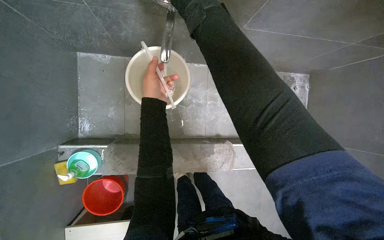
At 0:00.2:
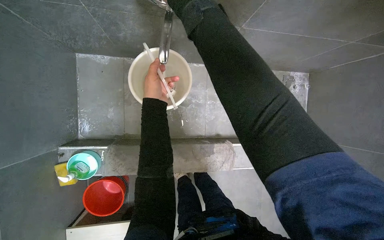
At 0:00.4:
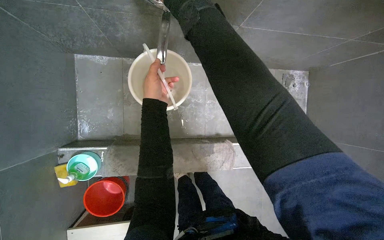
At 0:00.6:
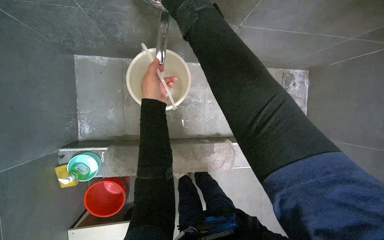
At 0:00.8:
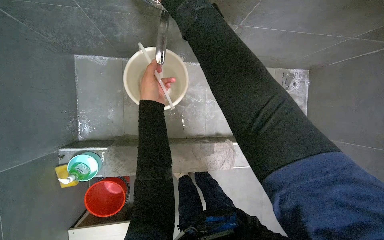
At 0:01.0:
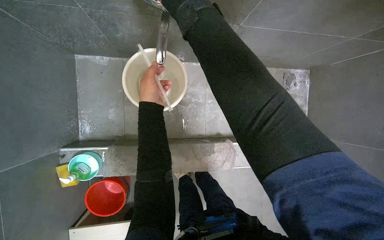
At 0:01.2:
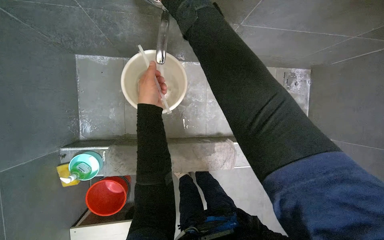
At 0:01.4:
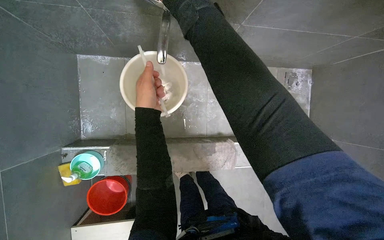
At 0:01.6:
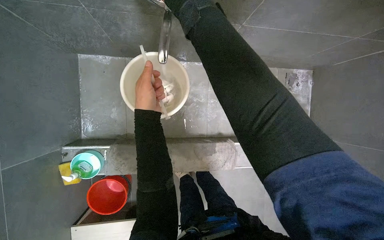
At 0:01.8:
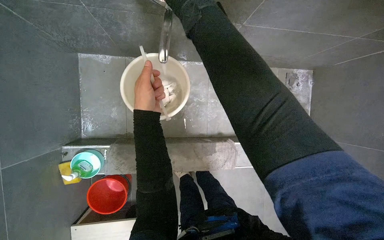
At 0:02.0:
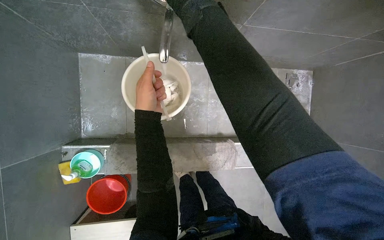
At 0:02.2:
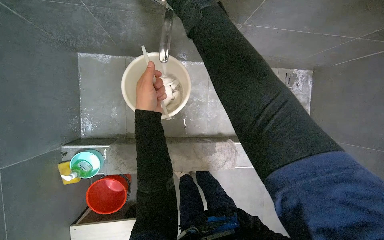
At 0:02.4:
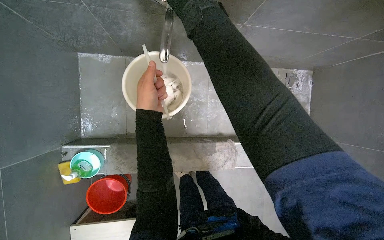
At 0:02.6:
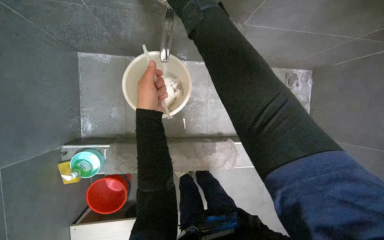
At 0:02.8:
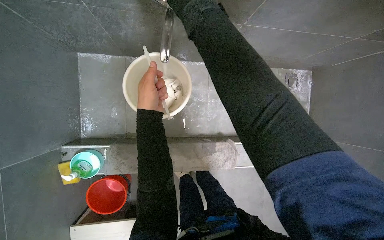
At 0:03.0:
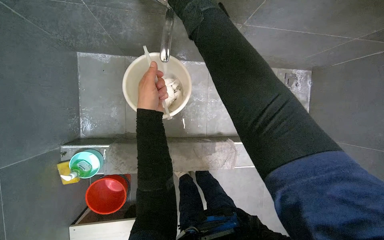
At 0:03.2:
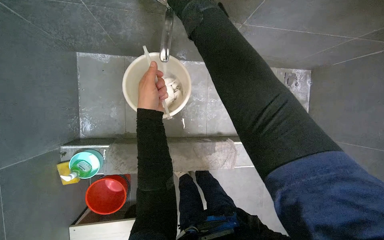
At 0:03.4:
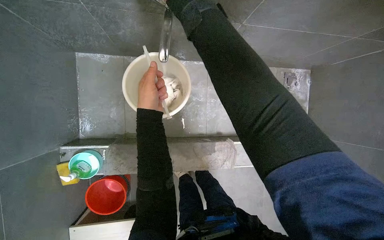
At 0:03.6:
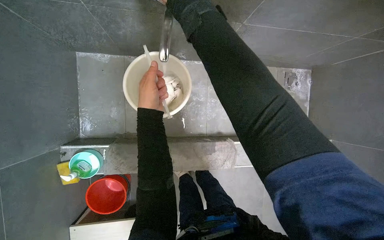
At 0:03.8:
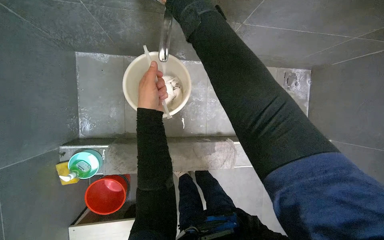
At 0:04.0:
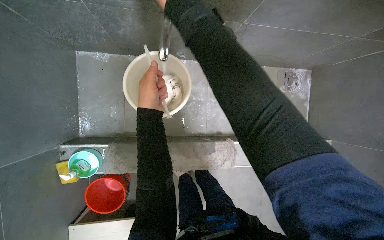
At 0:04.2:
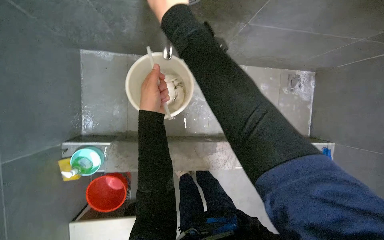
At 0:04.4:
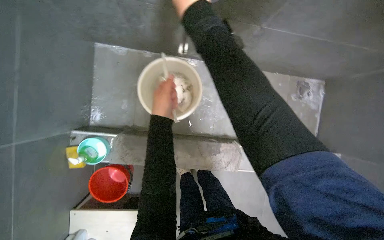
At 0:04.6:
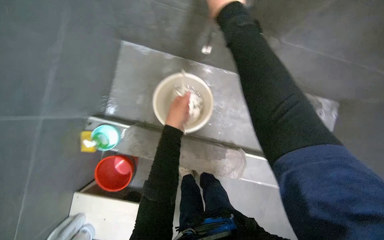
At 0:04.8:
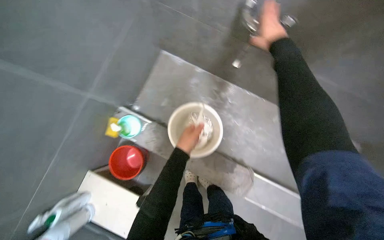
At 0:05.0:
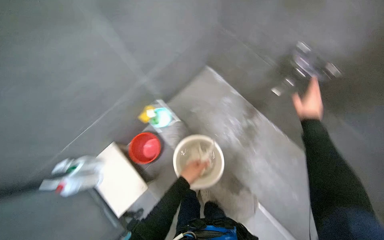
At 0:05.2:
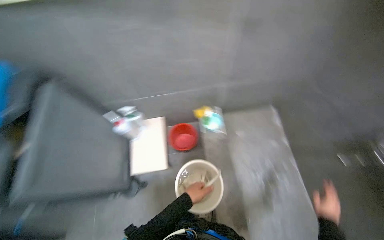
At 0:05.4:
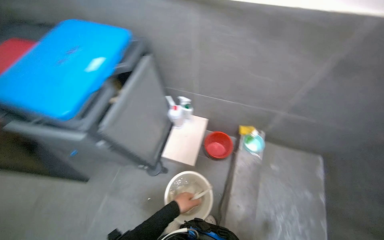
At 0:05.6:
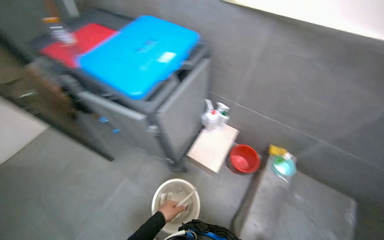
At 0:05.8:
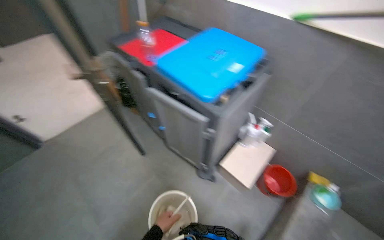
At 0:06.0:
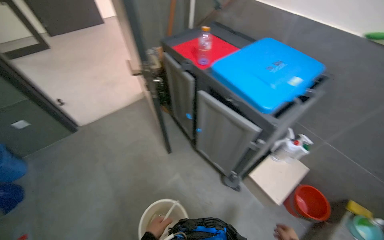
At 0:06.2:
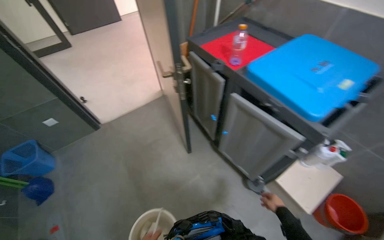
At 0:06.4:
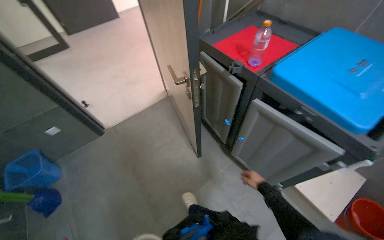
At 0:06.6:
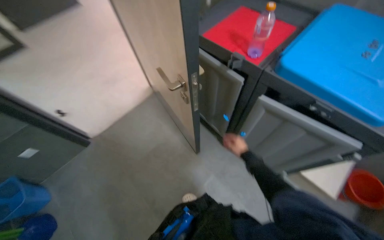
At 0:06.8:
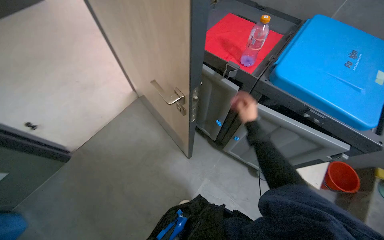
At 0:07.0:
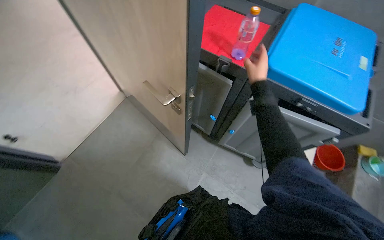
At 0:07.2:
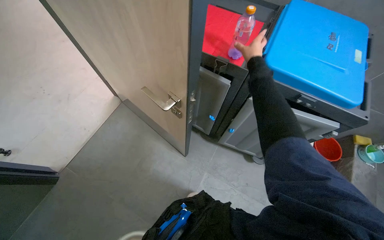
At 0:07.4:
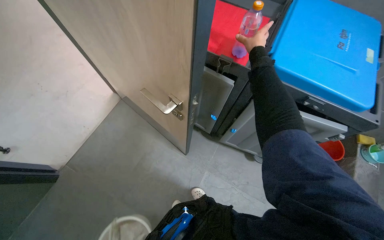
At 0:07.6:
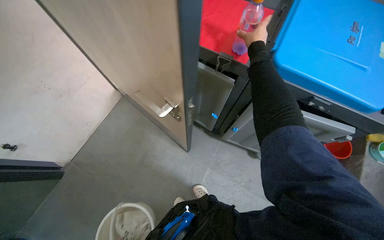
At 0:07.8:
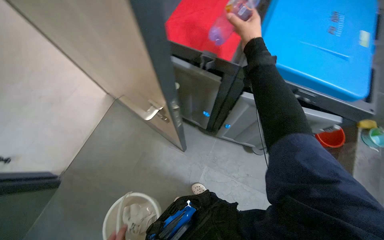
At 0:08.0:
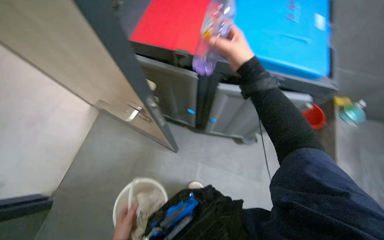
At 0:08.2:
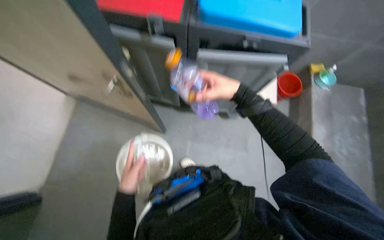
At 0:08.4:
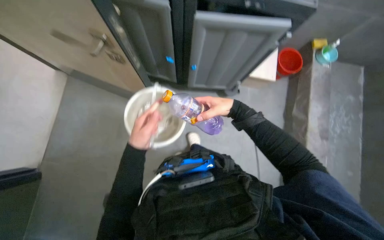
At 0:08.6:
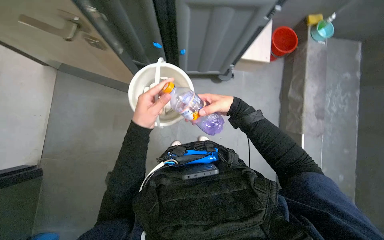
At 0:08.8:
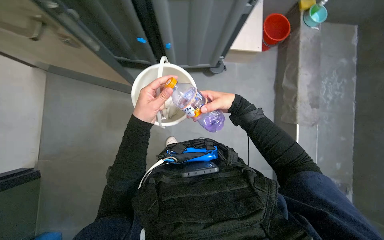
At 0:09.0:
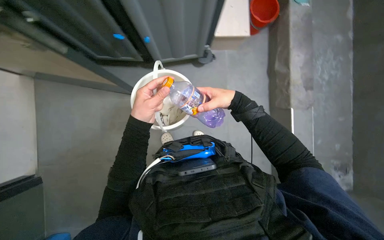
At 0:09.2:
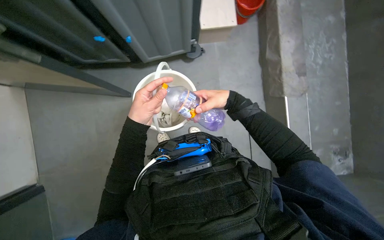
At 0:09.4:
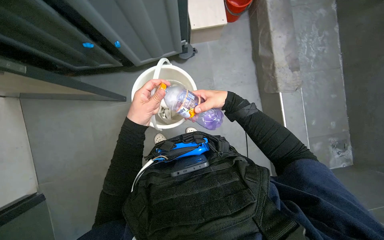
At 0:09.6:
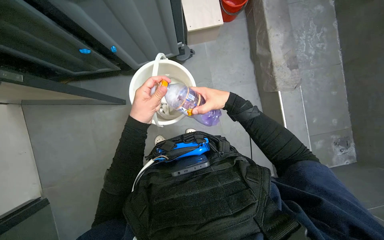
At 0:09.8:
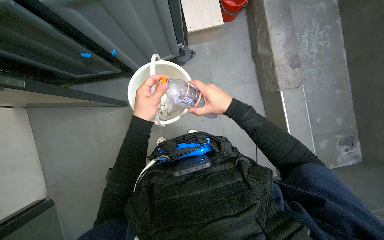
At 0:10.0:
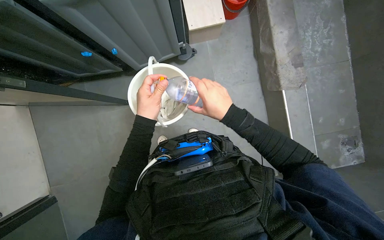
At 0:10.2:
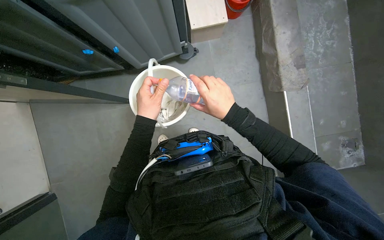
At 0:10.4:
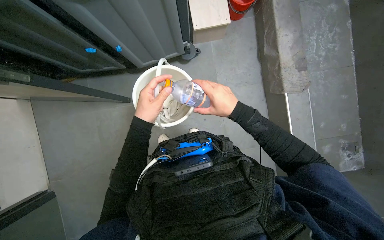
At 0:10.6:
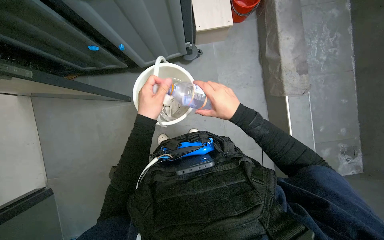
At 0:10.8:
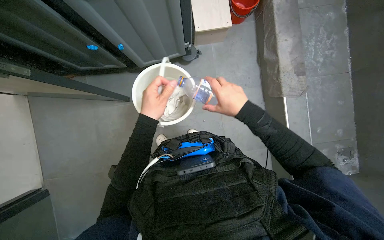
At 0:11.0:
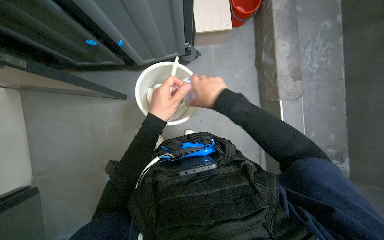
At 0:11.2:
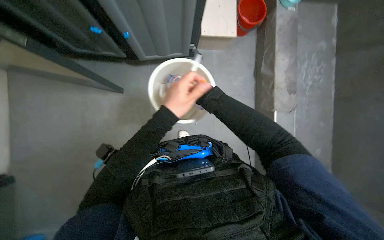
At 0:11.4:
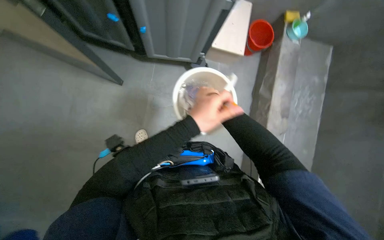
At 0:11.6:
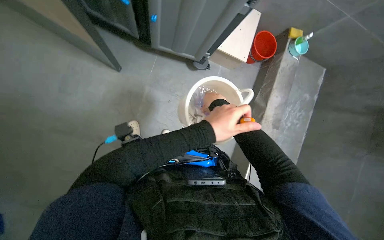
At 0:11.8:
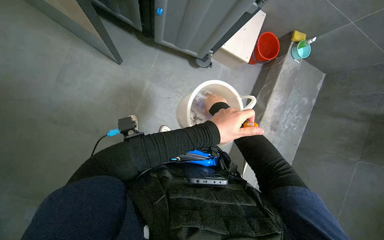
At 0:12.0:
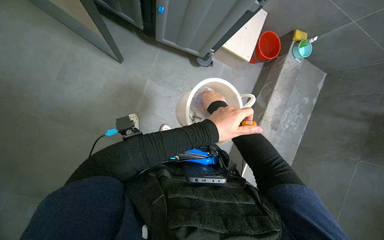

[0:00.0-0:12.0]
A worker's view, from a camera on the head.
Job: preparing cleaning supplies.
The whole recording: Preparing cleaning solution in bucket. The worker prepares cleaning solution by wringing a cloth, filling a bucket with water, and adding cleaning liquid.
0:04.4 to 0:06.0: The head travels about 1 m. The head rotates roughly 135 degrees to the left. The camera pitches upward, by approximately 35 degrees.
0:06.0 to 0:07.6: The wearer moves approximately 60 cm. The head rotates roughly 25 degrees to the right. The view tips downward by about 15 degrees.
0:07.6 to 0:09.0: The head rotates roughly 30 degrees to the right. The camera pitches downward, by some 20 degrees. The right hand goes some 70 cm down the picture.
0:09.0 to 0:10.4: The hands make small movements and keep their place.
0:10.4 to 0:12.0: The view pans to the right by about 15 degrees. The scene turns roughly 30 degrees clockwise in the picture. The left hand is displaced to the right and nearer to the camera by about 15 cm.

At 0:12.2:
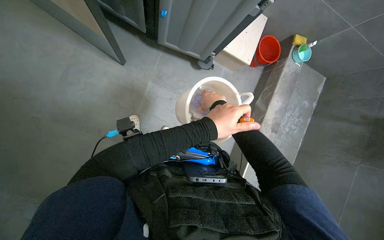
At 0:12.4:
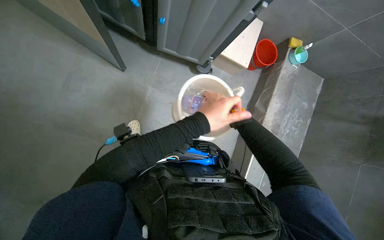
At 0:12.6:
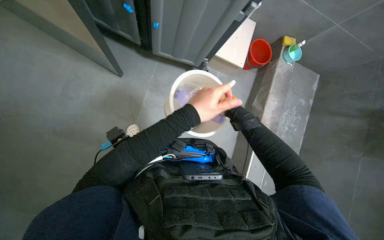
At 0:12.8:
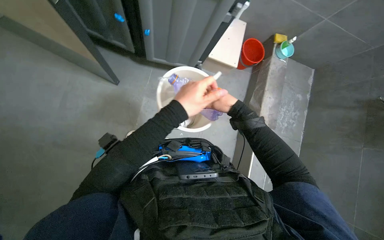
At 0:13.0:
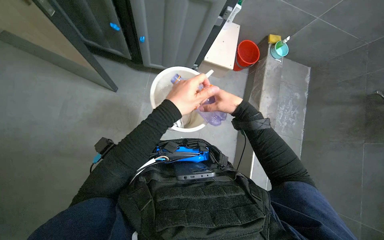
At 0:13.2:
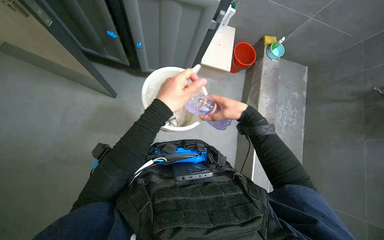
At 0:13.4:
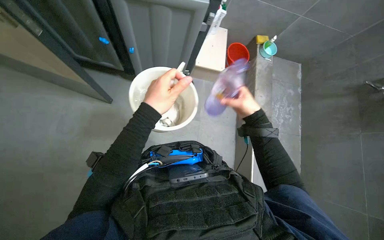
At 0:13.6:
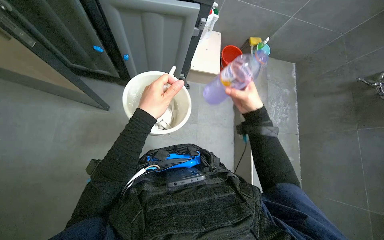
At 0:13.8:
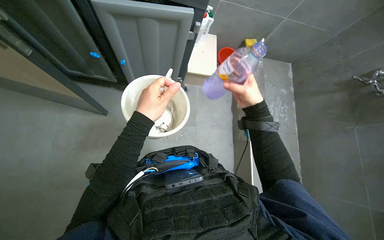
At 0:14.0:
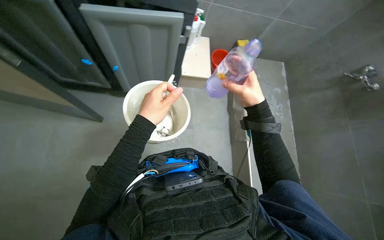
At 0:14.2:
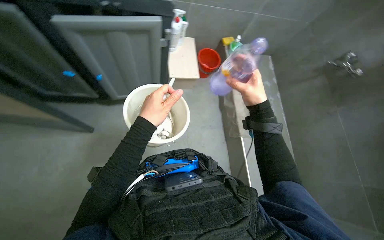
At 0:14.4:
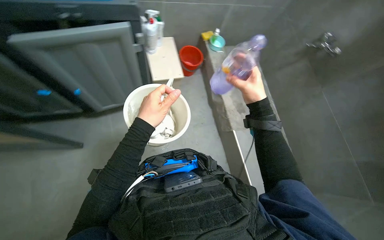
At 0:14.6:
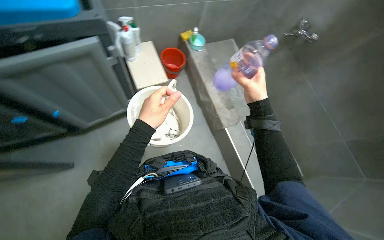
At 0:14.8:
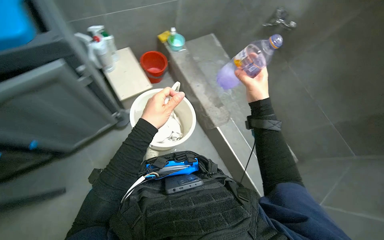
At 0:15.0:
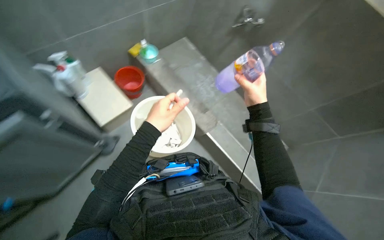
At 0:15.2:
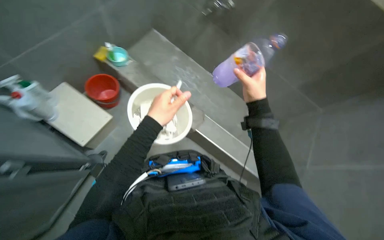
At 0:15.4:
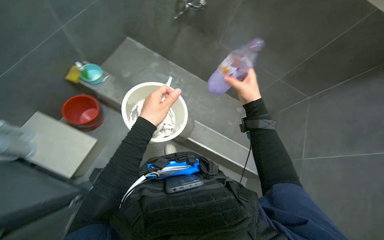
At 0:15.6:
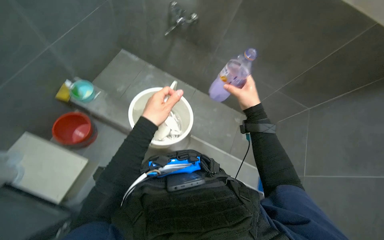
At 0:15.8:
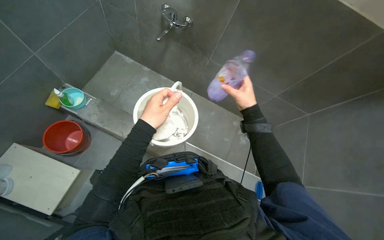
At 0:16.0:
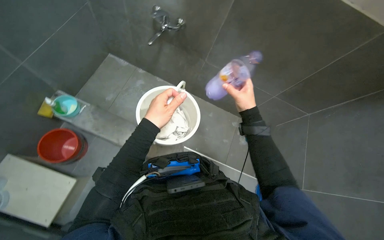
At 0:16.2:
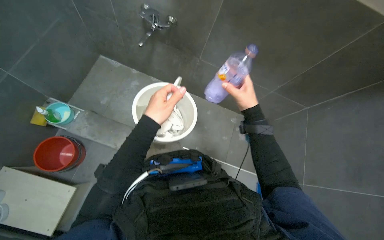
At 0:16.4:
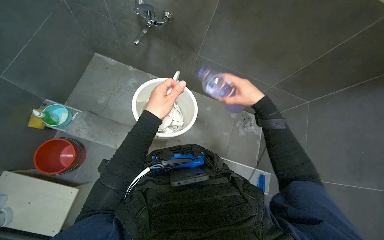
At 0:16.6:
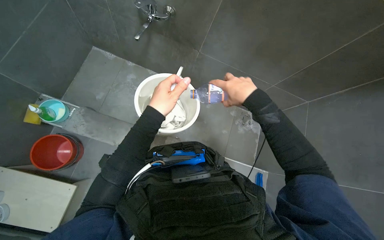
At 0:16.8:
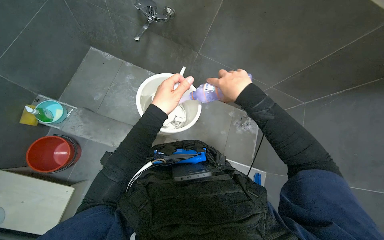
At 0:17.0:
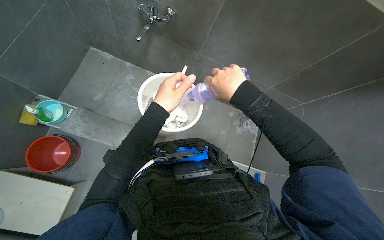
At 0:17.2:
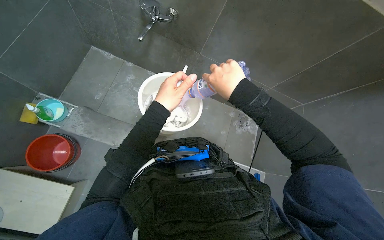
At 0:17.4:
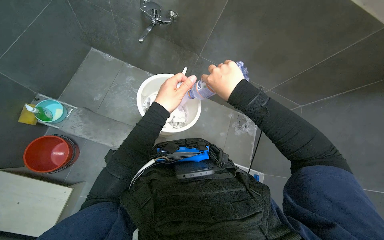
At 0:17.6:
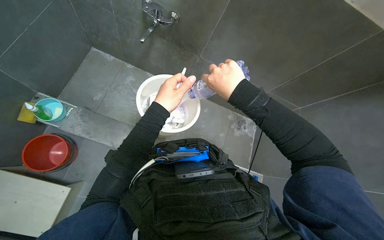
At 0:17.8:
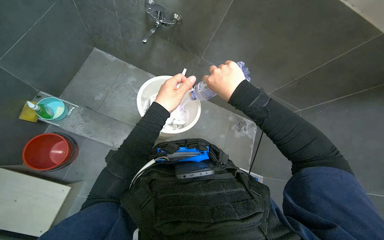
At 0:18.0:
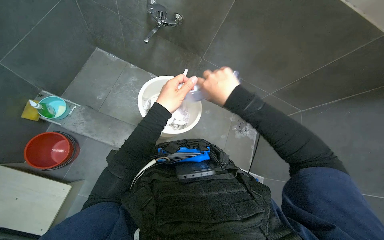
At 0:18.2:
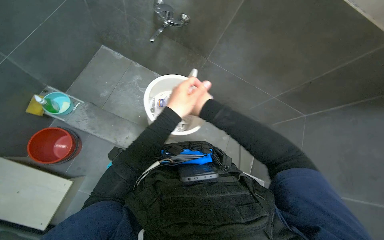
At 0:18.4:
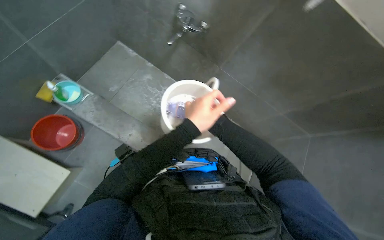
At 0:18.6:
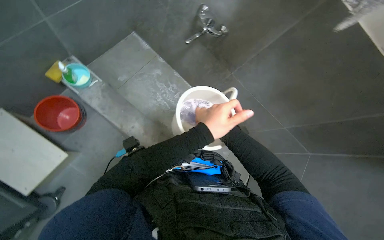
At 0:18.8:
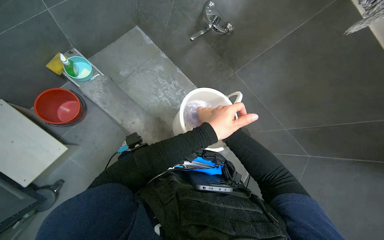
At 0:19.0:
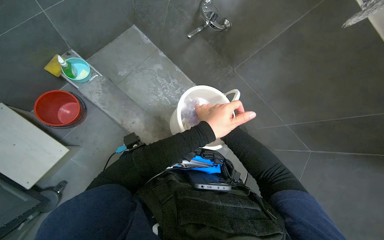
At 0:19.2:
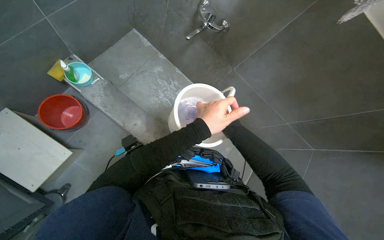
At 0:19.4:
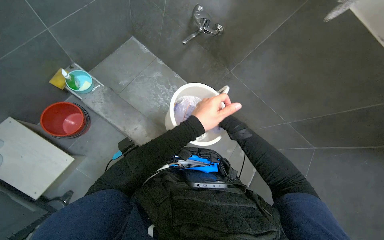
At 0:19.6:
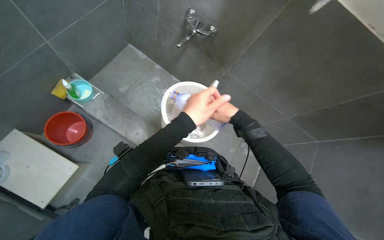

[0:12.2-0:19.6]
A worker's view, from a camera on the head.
Job: preparing cleaning supplies.
The whole recording: Preparing cleaning solution in bucket. The worker prepares cleaning solution by wringing a cloth, filling a bucket with water, and adding cleaning liquid.
0:13.6 to 0:15.2: The head rotates about 40 degrees to the right.
0:15.2 to 0:16.6: The wearer looks approximately 30 degrees further to the right.
